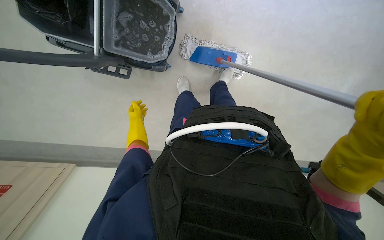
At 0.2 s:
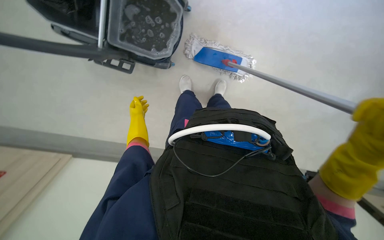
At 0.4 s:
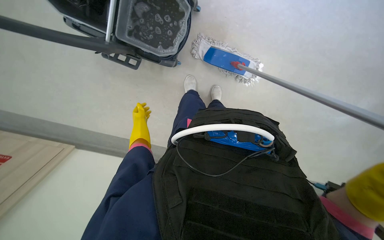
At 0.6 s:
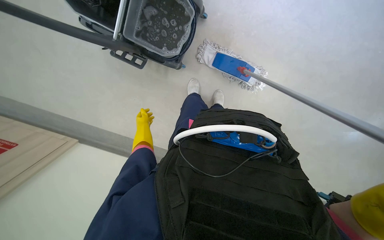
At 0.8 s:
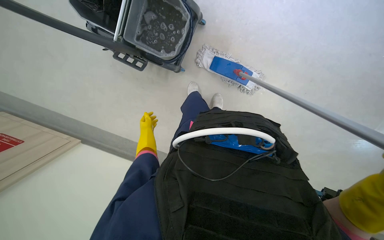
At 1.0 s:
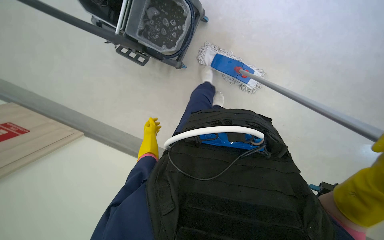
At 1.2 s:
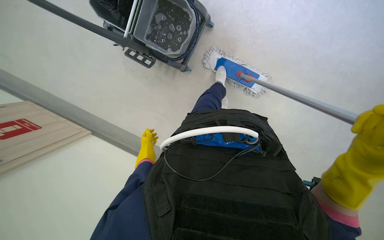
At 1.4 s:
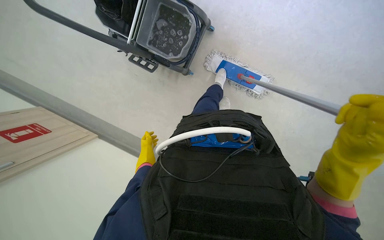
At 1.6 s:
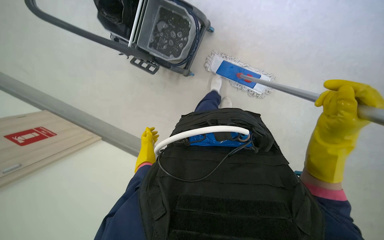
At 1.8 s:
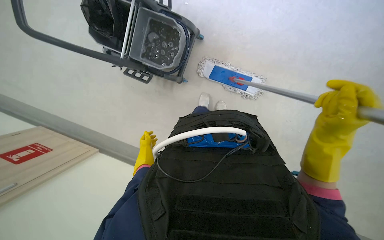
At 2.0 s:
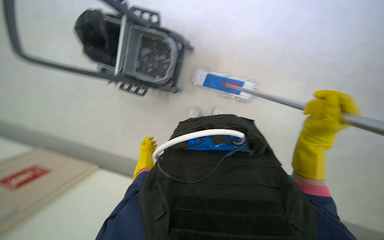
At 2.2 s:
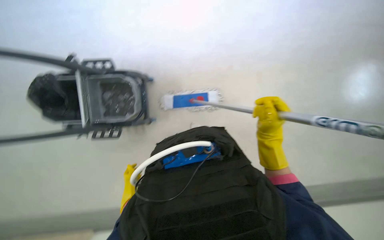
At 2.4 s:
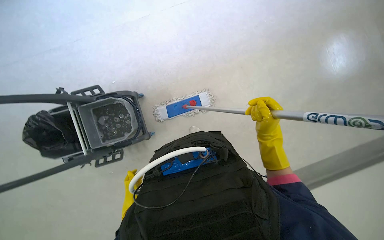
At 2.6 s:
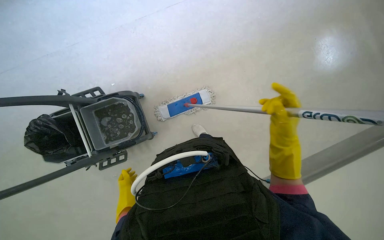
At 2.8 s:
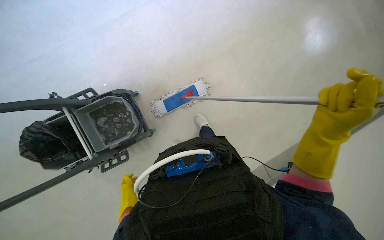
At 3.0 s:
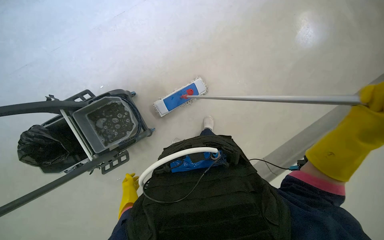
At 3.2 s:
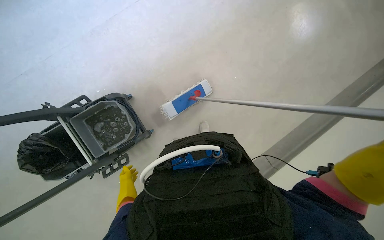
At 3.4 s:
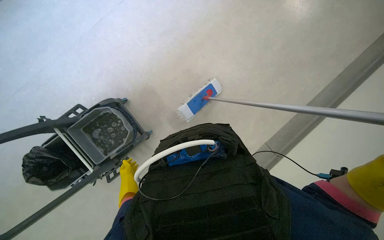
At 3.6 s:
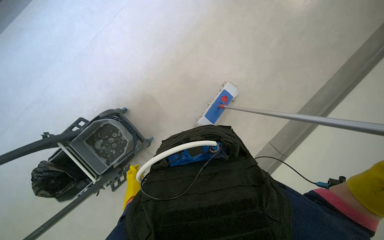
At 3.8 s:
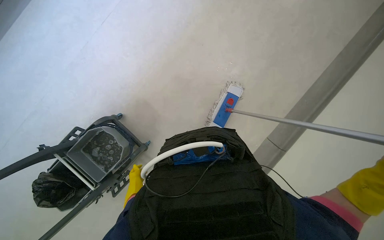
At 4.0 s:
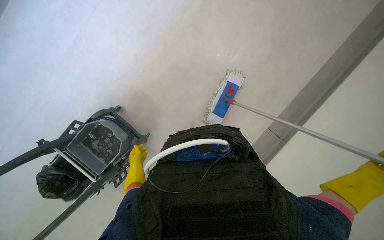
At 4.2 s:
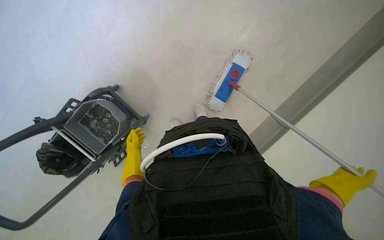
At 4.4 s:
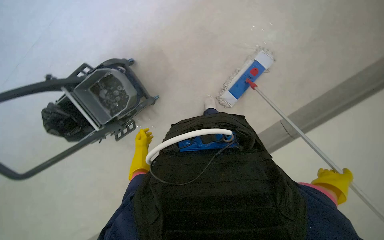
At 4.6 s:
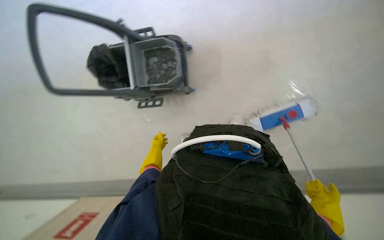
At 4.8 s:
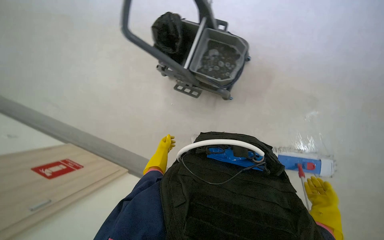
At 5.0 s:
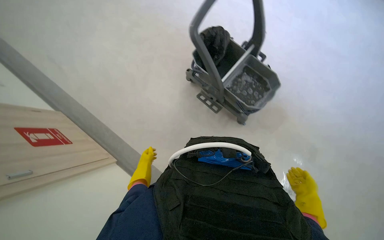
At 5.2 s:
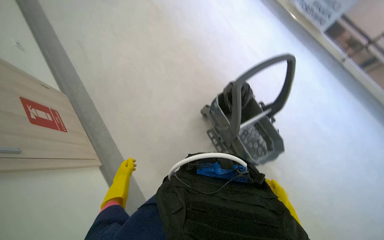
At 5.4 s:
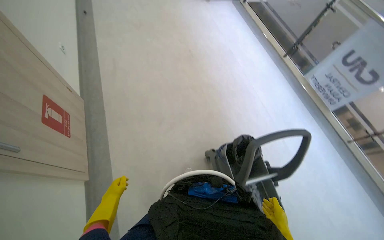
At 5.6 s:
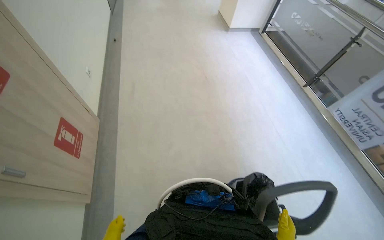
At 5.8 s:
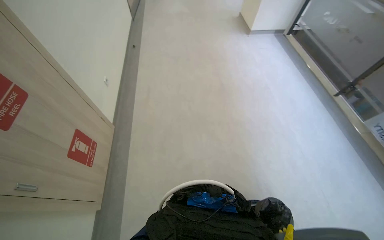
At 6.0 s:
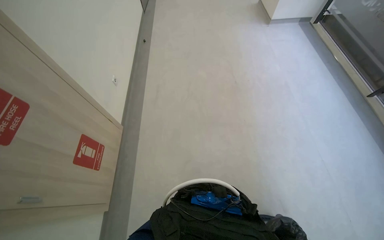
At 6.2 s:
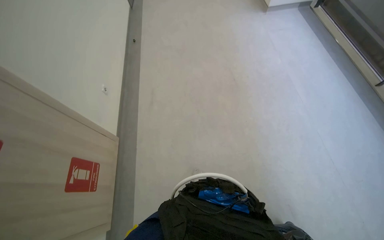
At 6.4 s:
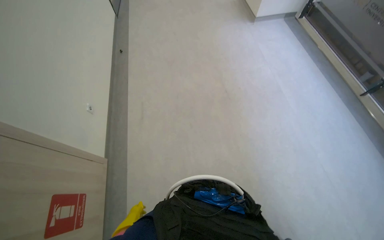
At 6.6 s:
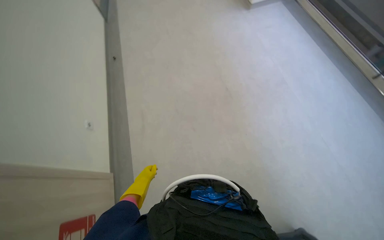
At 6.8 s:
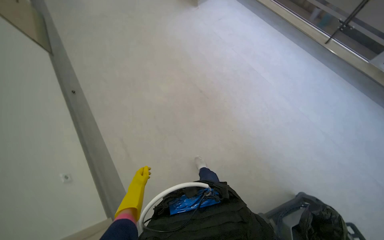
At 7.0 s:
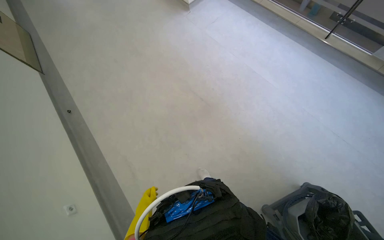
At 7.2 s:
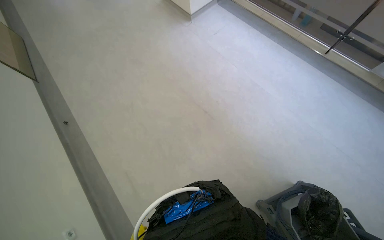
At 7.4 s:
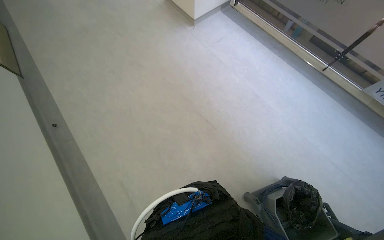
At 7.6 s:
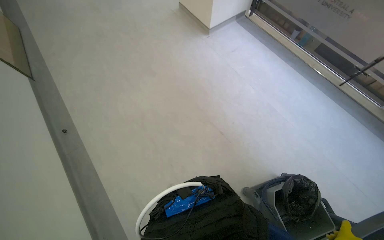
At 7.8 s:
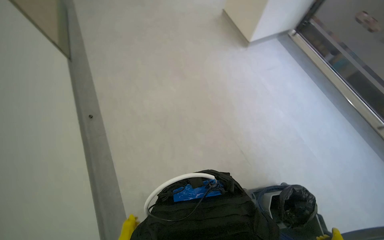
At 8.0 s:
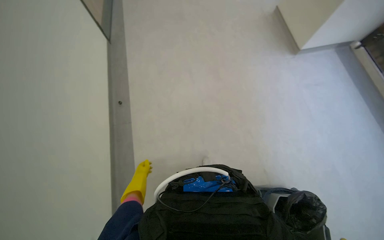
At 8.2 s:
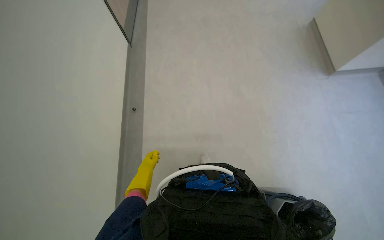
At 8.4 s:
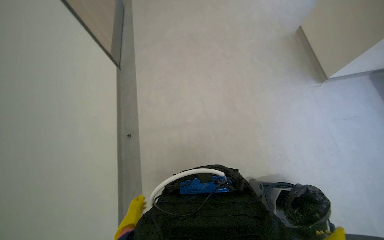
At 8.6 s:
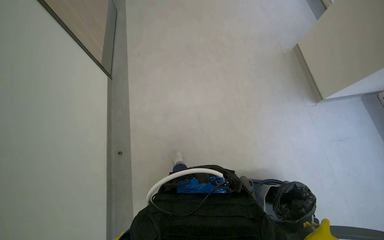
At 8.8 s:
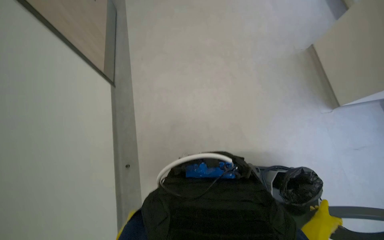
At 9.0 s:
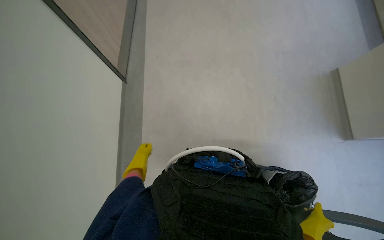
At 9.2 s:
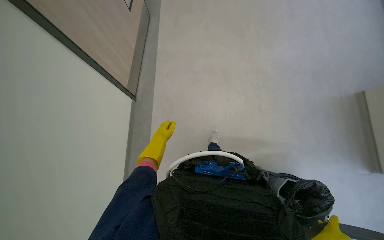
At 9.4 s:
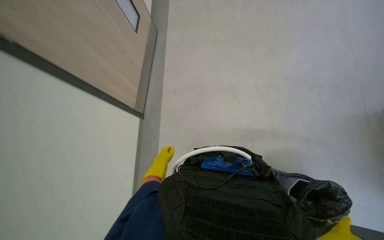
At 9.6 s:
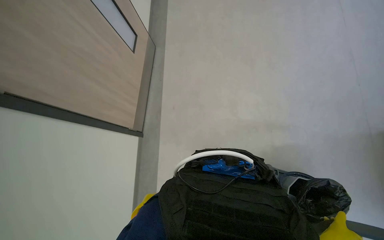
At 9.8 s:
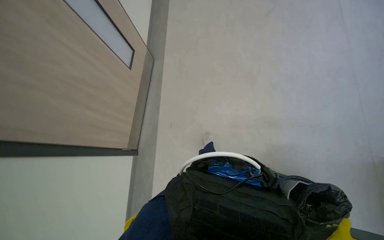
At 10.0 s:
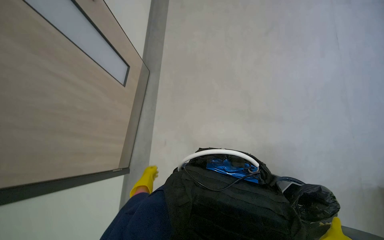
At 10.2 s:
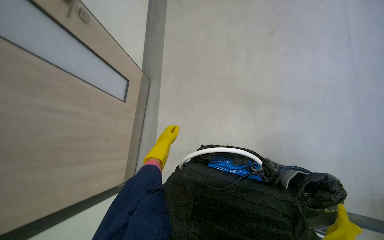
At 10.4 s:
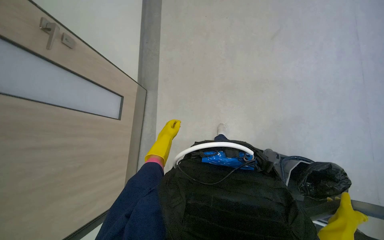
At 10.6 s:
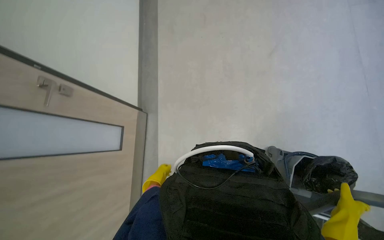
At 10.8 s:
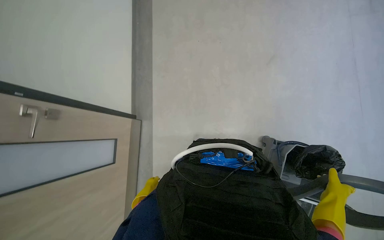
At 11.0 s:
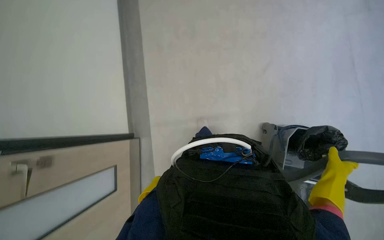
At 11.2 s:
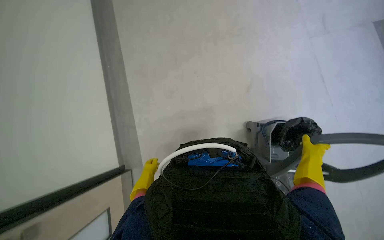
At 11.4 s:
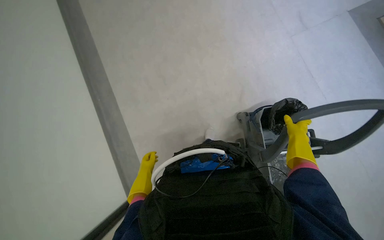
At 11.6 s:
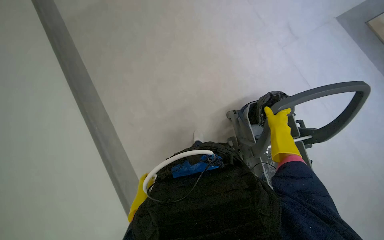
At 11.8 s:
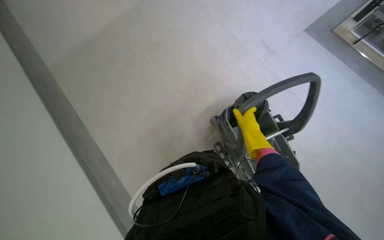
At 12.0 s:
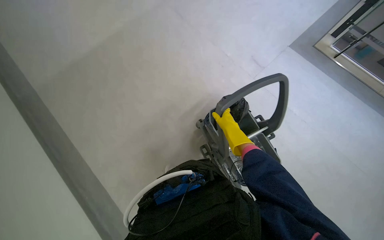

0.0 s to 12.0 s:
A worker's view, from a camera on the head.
Job: mopping floor.
The whole recording: Mopping floor with flat mop. The worker mops the floor using a flat mop.
0.0 to 1.6 s: The left hand heads down the picture and nearer to the camera, covering about 20 cm.
1.6 to 3.0 s: The scene rotates counterclockwise by some 50 degrees.
3.0 to 4.4 s: The camera pitches downward, by roughly 20 degrees. The left hand moves up the picture, approximately 15 cm.
4.4 to 6.0 s: The camera is carried about 1 m. The wearer looks about 125 degrees further to the left. The view tips upward by roughly 30 degrees.
6.0 to 7.6 s: The head travels about 1 m. The wearer's head swings roughly 35 degrees to the right.
9.0 to 10.4 s: The wearer looks approximately 25 degrees further upward.
10.4 to 12.0 s: The wearer looks some 55 degrees further to the right. The wearer looks about 15 degrees further upward.

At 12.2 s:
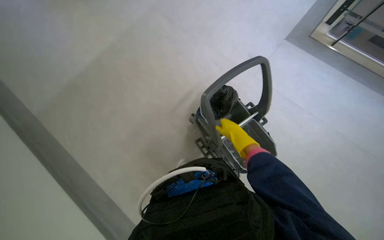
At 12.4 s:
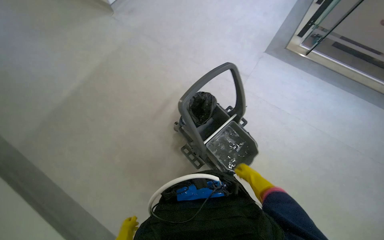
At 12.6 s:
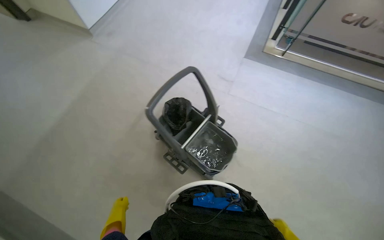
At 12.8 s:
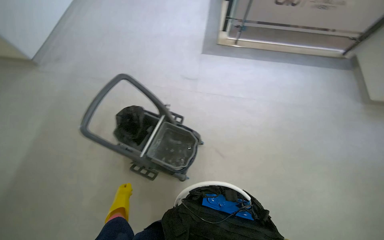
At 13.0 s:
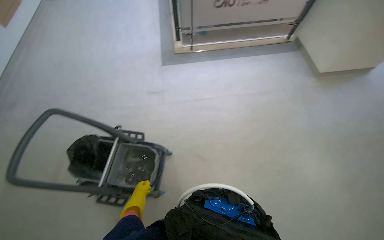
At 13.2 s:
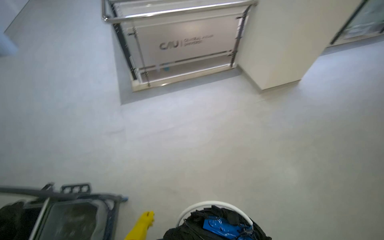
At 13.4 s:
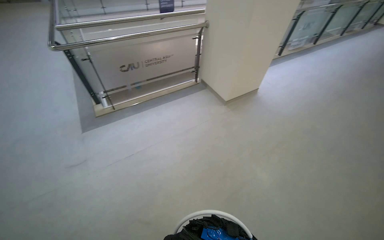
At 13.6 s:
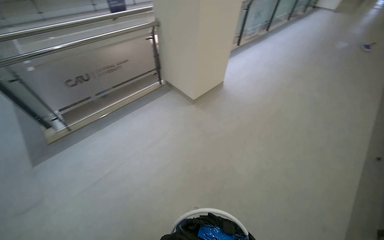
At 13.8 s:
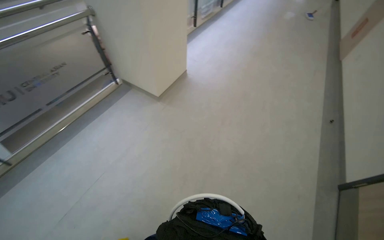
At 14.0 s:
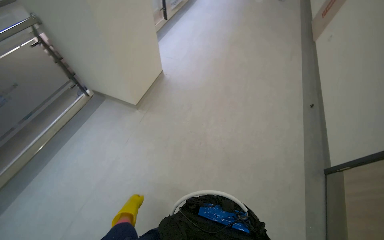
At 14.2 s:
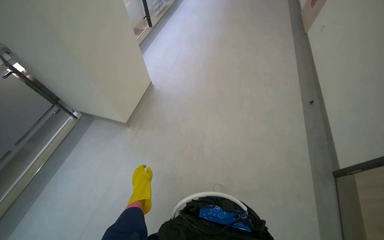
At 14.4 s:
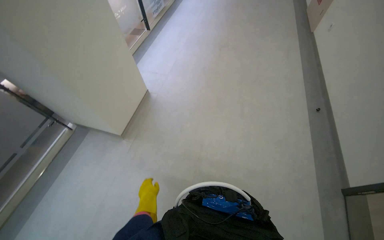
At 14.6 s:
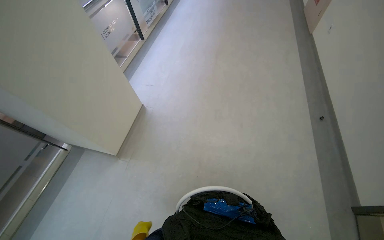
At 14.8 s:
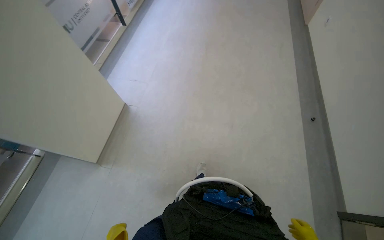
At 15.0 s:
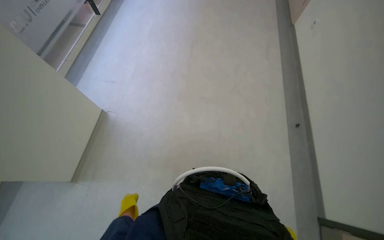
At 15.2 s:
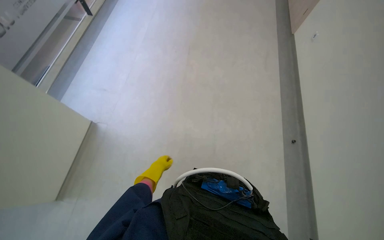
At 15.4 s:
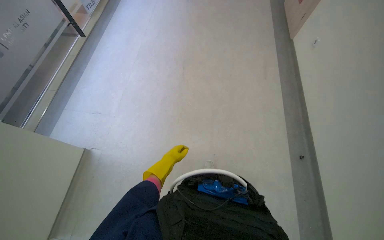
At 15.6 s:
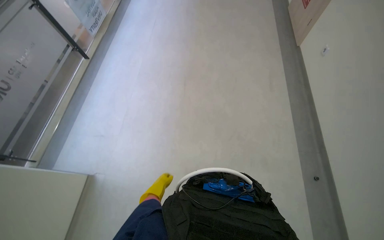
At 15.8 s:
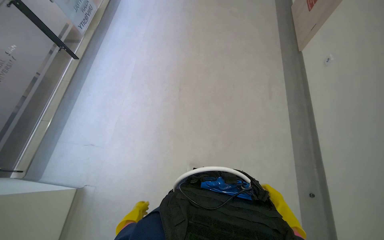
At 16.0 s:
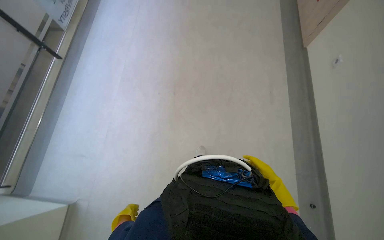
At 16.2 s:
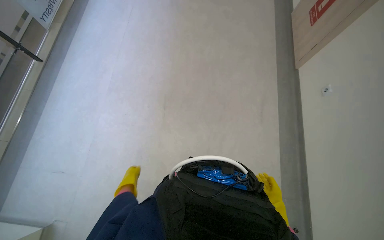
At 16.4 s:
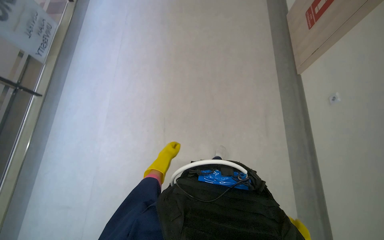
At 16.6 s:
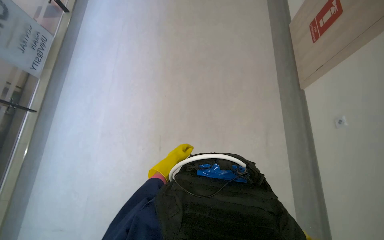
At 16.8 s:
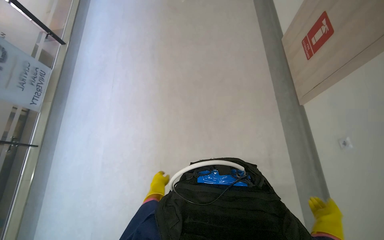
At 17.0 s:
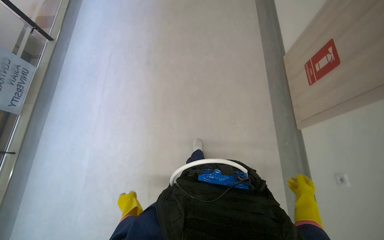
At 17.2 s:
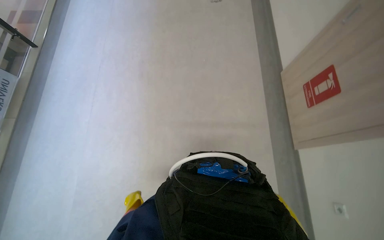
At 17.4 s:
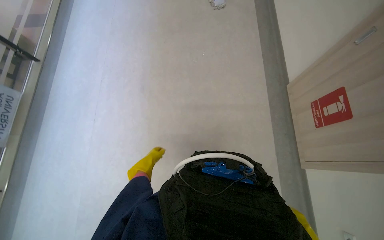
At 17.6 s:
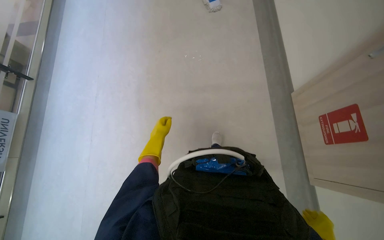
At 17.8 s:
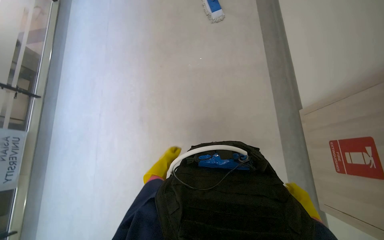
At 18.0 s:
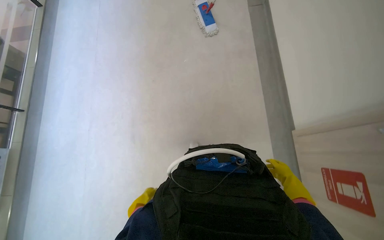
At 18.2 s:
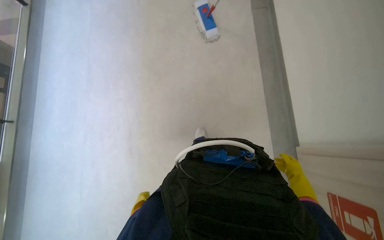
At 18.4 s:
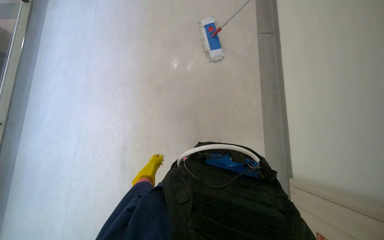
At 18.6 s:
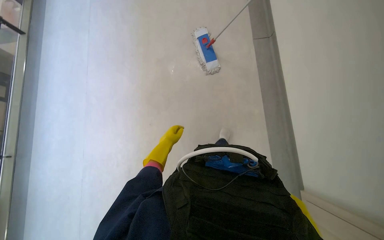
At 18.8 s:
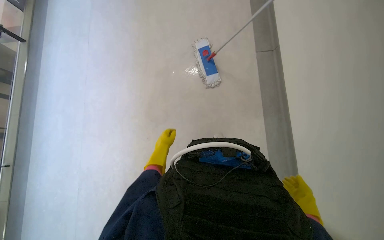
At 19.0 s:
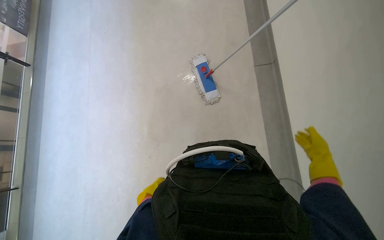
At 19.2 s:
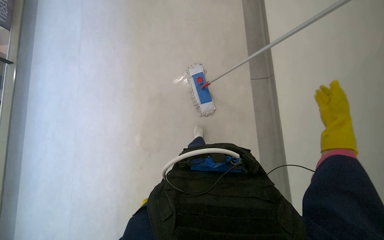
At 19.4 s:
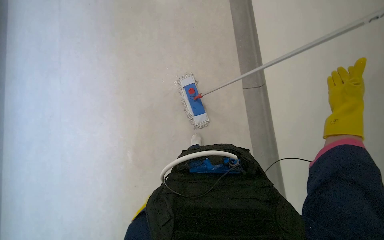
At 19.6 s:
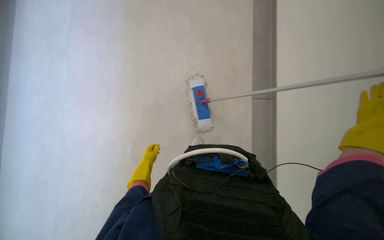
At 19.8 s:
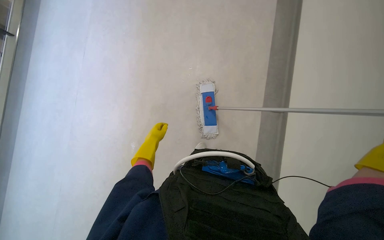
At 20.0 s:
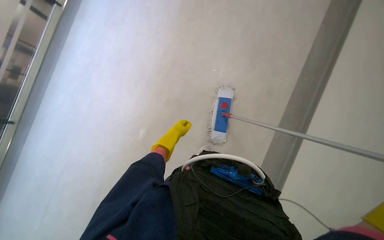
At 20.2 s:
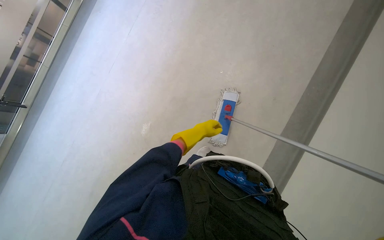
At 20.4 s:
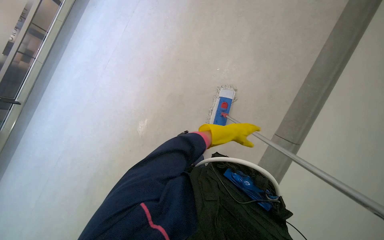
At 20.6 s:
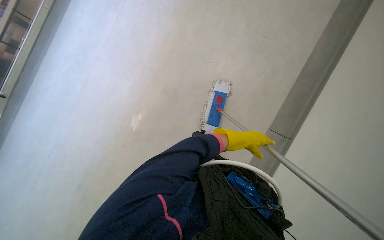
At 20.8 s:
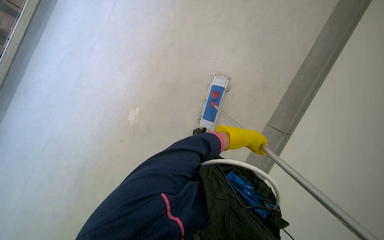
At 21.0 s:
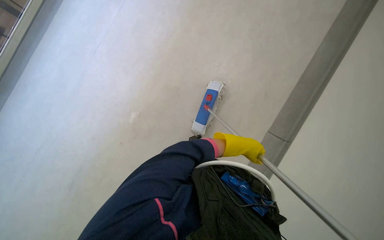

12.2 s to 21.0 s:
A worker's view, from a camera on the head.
Job: mopping floor.
The whole recording: Mopping floor with flat mop. The worker mops the floor using a flat mop.
12.2 to 13.6 s: The wearer moves roughly 1.5 m. The head rotates some 75 degrees to the right. The view tips upward by approximately 30 degrees.
13.6 to 15.2 s: The camera travels approximately 1.5 m. The head turns to the right by roughly 35 degrees. The camera pitches downward, by approximately 20 degrees.
15.2 to 16.6 s: The camera travels some 1.5 m.
16.6 to 18.0 s: The head travels roughly 1.5 m.
18.0 to 19.6 s: The camera is carried approximately 1.5 m.
19.6 to 21.0 s: Everything in view rotates about 30 degrees clockwise.
